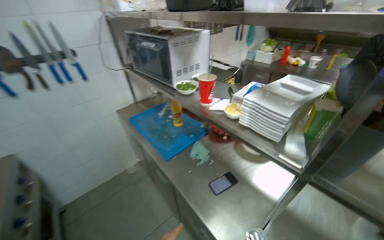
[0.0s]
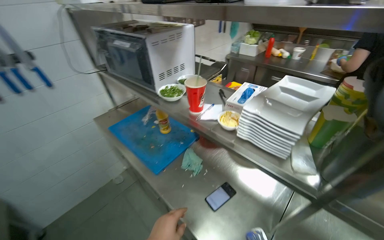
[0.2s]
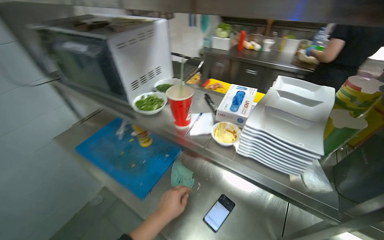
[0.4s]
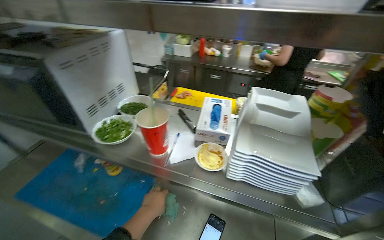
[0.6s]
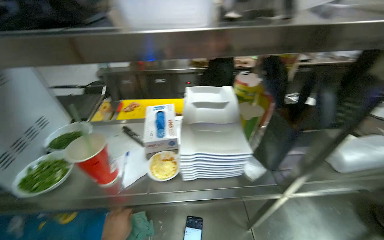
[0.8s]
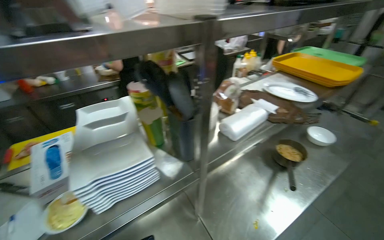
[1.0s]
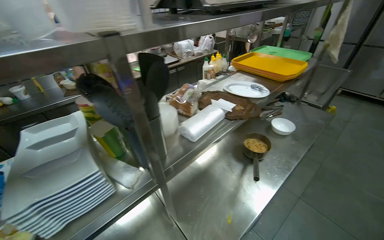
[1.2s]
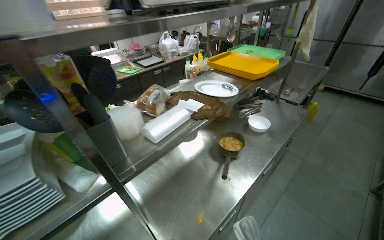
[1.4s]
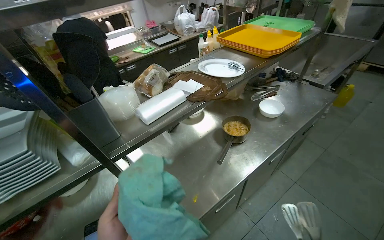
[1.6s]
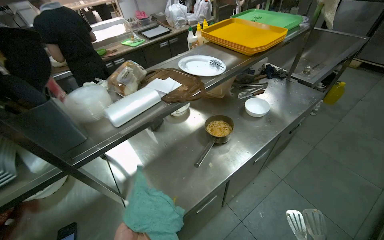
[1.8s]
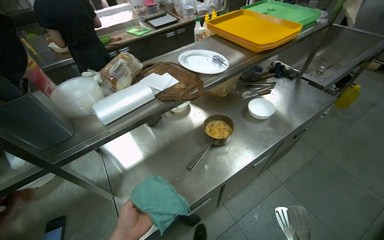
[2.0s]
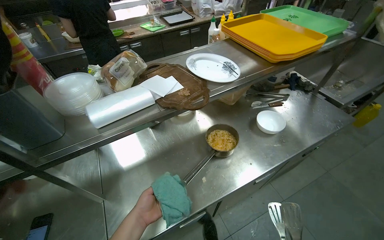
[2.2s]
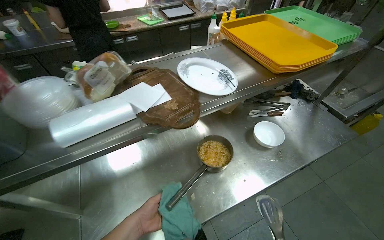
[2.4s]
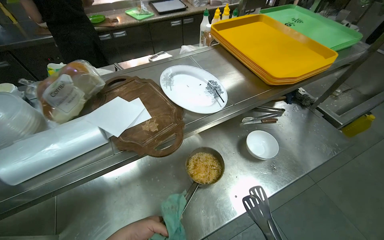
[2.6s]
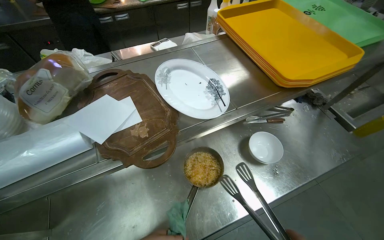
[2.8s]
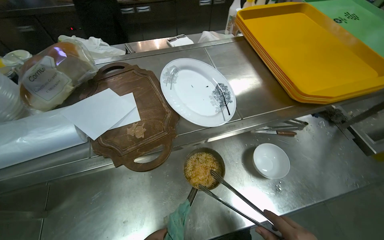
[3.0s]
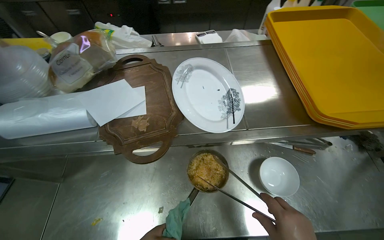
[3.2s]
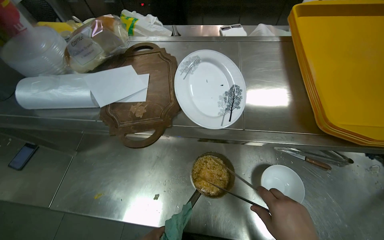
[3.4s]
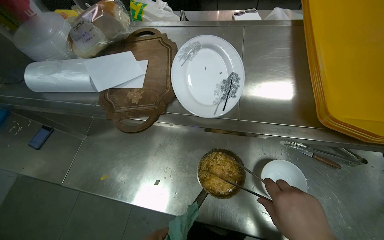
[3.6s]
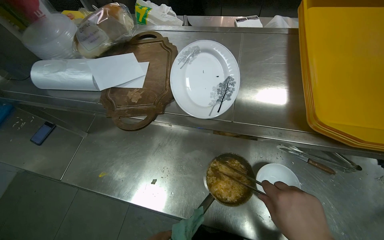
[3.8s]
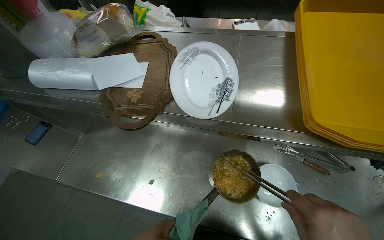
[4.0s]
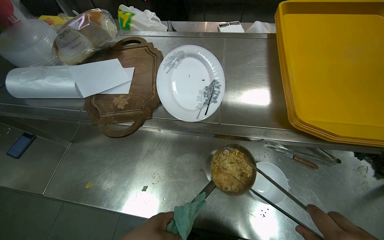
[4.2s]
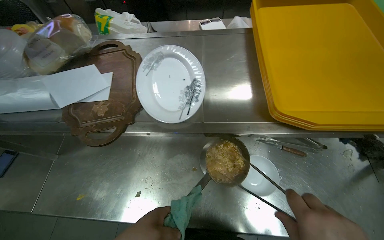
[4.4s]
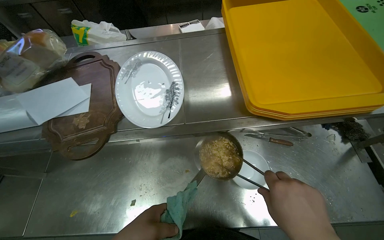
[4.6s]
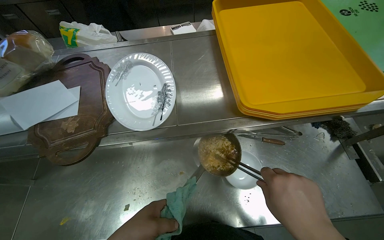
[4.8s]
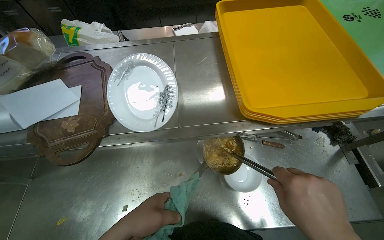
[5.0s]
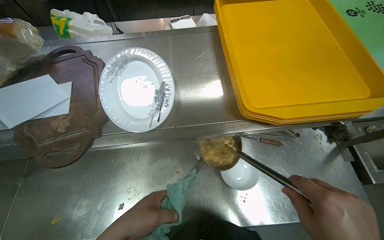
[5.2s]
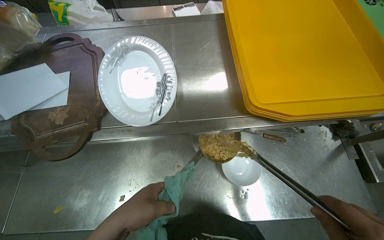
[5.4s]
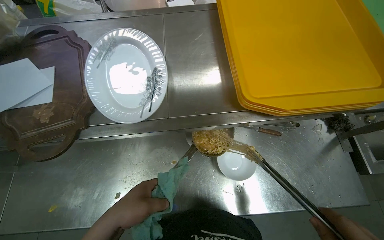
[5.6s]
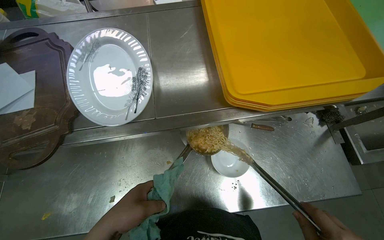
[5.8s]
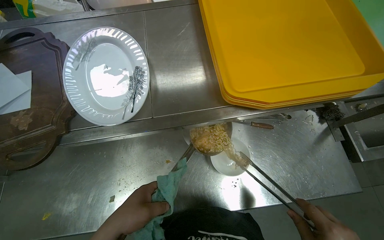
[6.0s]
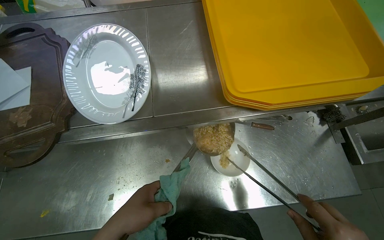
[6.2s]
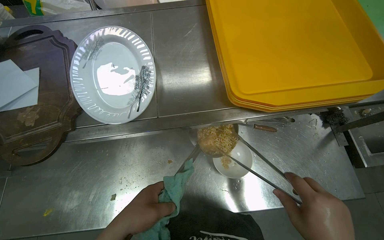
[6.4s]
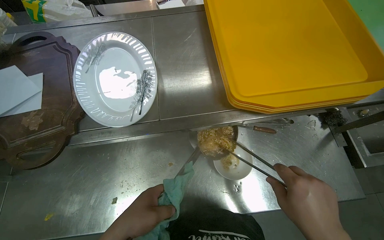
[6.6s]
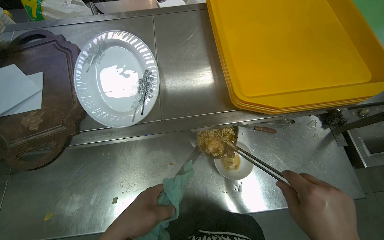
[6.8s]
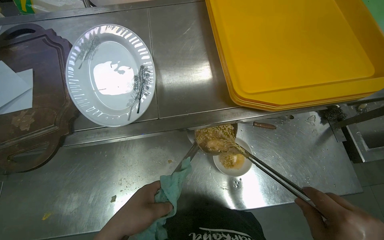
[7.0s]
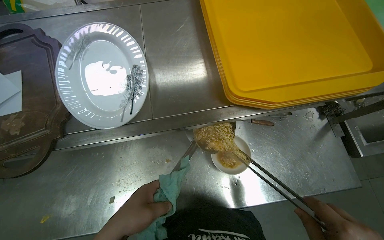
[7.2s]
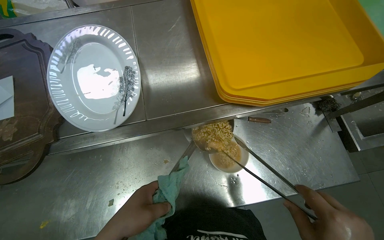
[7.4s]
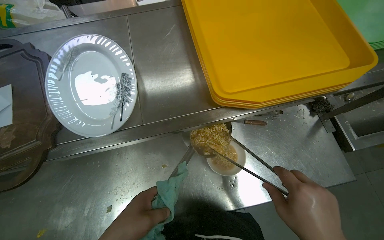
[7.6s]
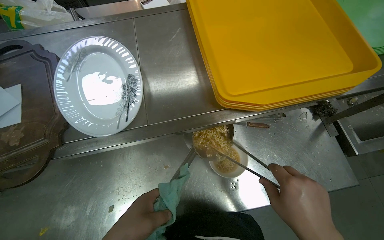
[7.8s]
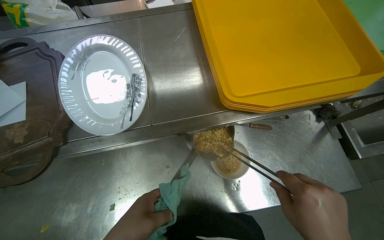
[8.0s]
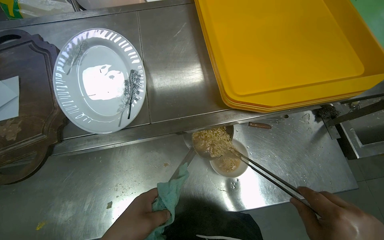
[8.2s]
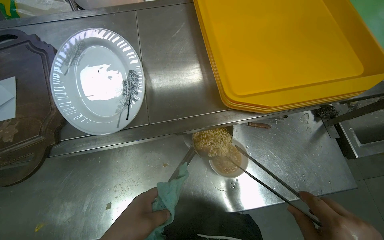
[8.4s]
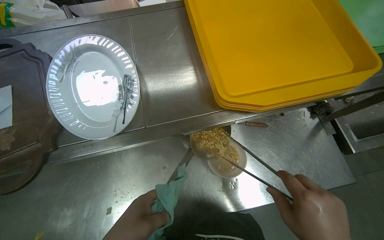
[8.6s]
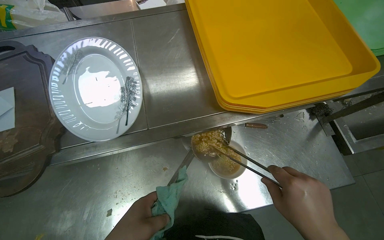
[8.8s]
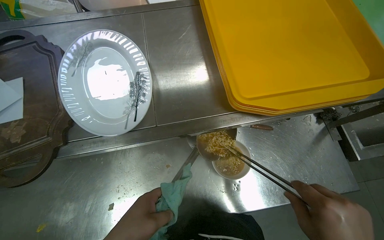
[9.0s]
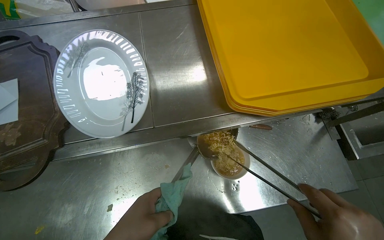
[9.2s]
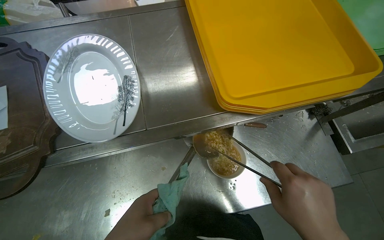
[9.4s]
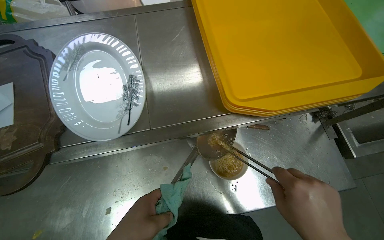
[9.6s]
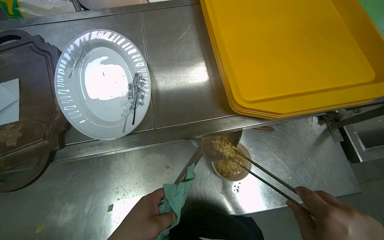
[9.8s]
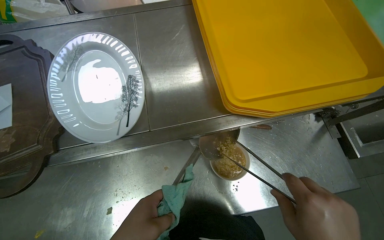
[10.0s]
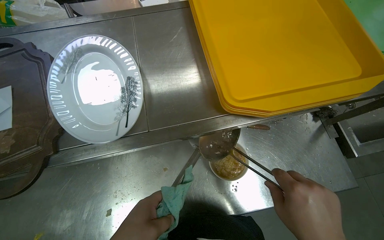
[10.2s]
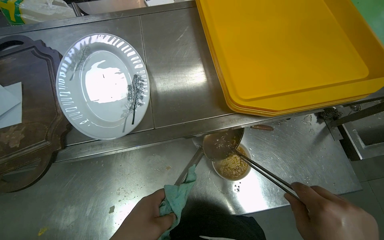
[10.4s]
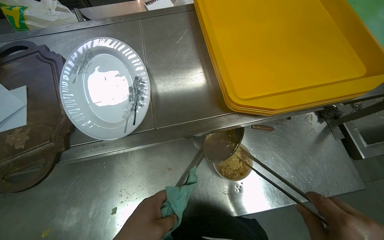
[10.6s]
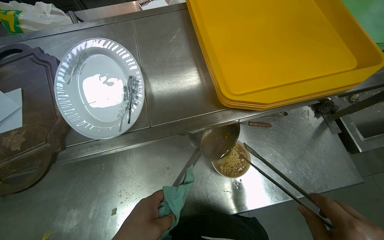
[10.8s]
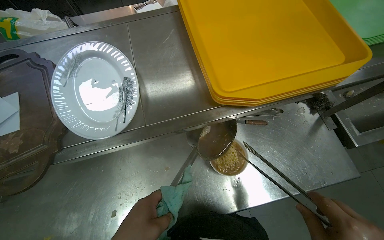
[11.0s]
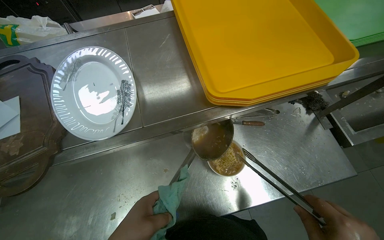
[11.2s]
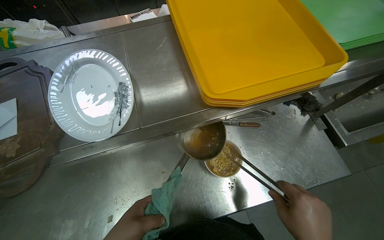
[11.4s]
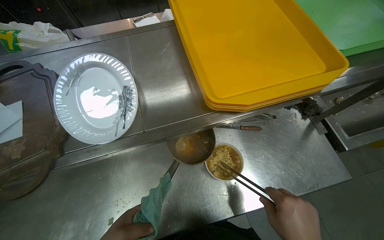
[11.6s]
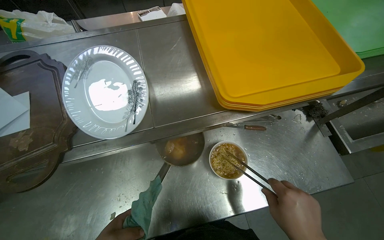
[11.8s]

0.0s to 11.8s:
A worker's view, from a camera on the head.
Job: preparing food.
The whole recording: Preparing and serving instant noodles. The worker adds ingredients, stirs, and serves the instant noodles into a bowl.
0.0s to 1.4s: The wearer looks some 95 degrees further to the right.
1.4s to 3.0s: The wearer moves some 60 cm. The wearer looks some 25 degrees further to the left. The camera pitches downward, by about 20 degrees.
3.0s to 4.4s: The wearer looks approximately 20 degrees further to the left.

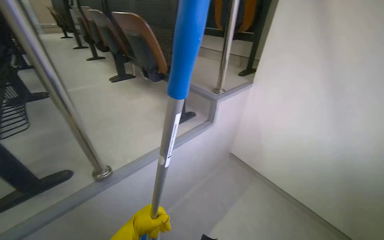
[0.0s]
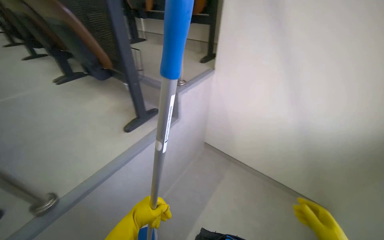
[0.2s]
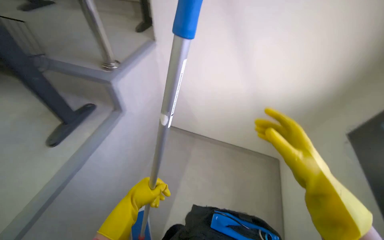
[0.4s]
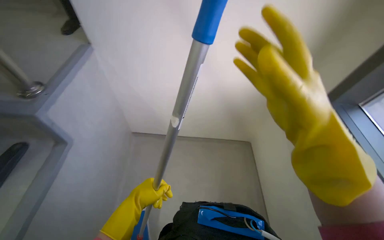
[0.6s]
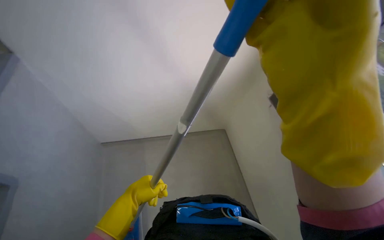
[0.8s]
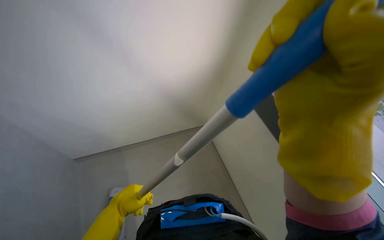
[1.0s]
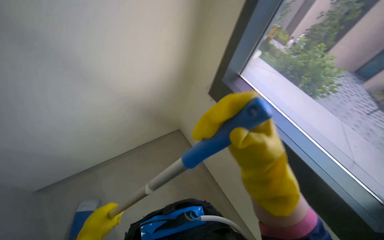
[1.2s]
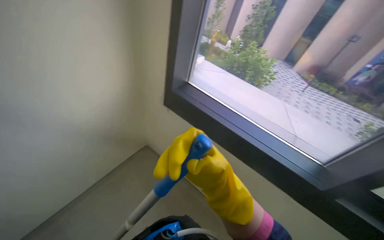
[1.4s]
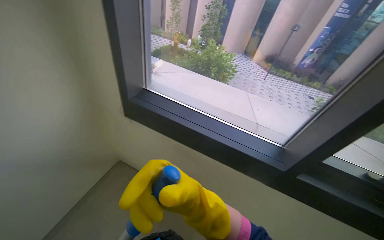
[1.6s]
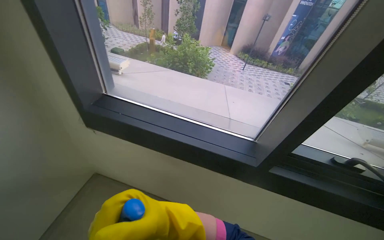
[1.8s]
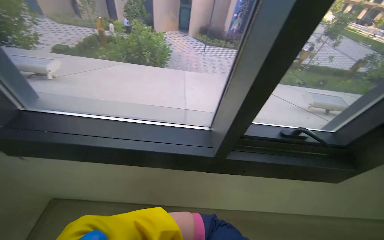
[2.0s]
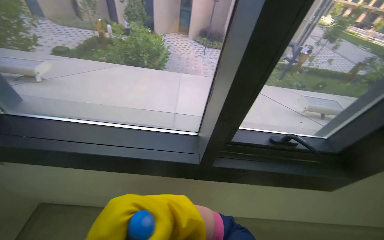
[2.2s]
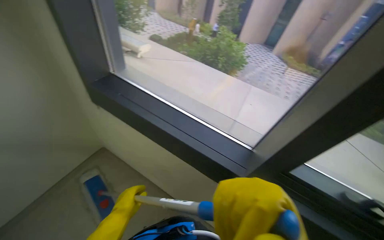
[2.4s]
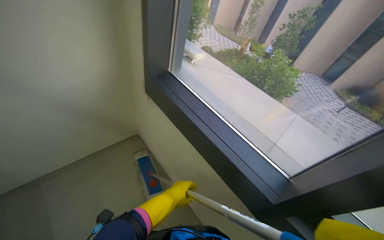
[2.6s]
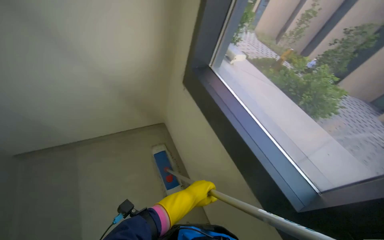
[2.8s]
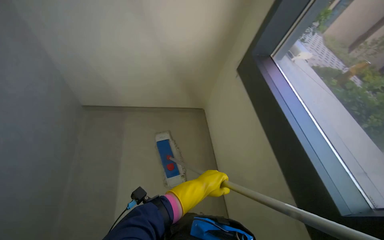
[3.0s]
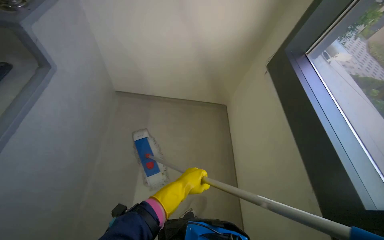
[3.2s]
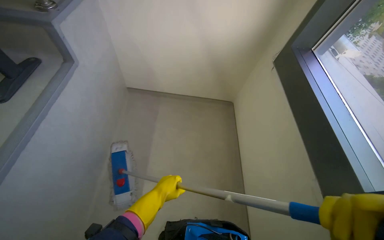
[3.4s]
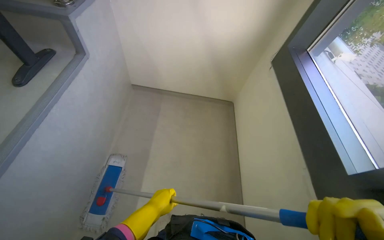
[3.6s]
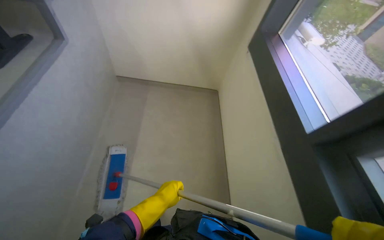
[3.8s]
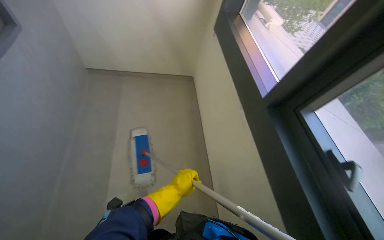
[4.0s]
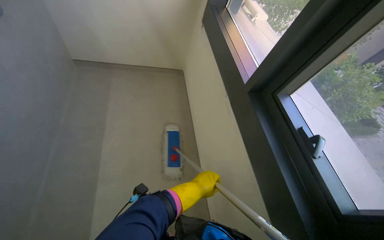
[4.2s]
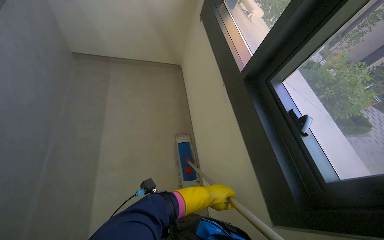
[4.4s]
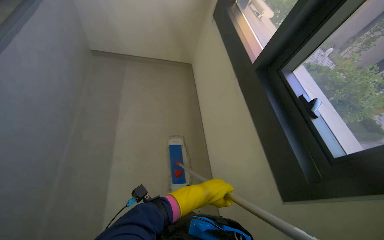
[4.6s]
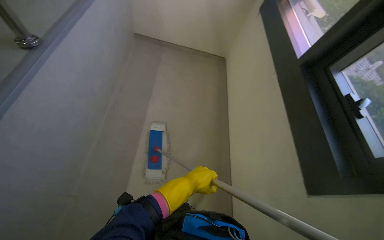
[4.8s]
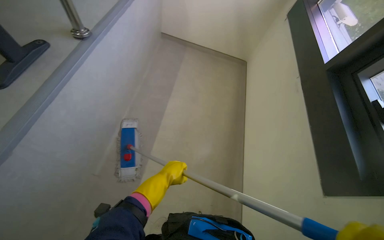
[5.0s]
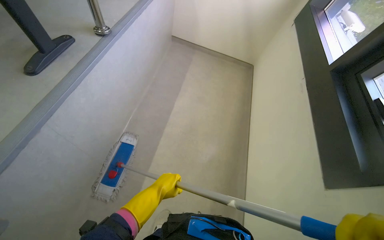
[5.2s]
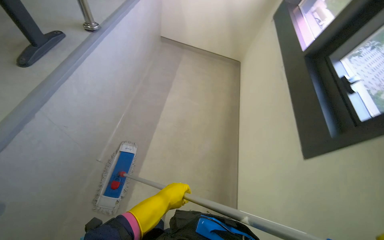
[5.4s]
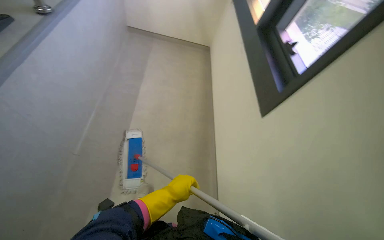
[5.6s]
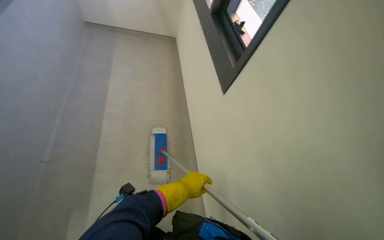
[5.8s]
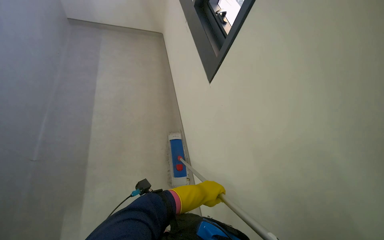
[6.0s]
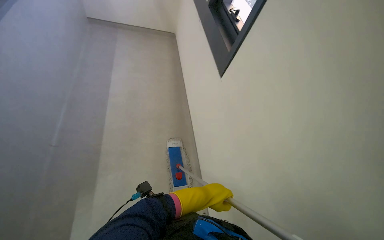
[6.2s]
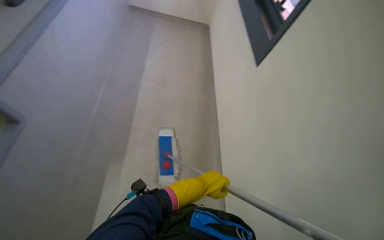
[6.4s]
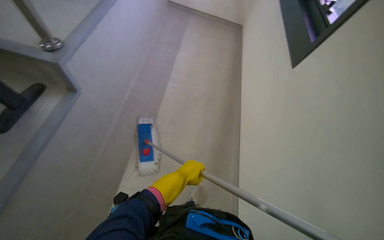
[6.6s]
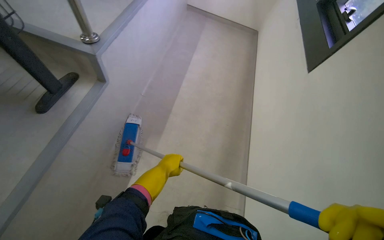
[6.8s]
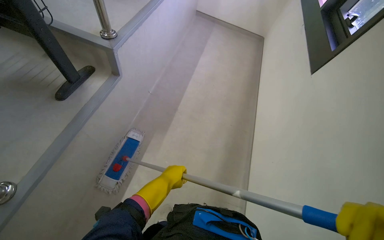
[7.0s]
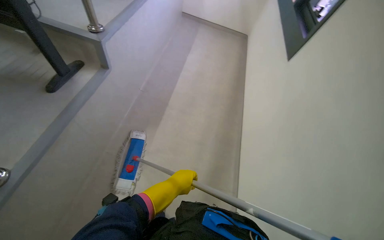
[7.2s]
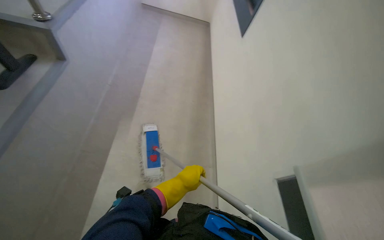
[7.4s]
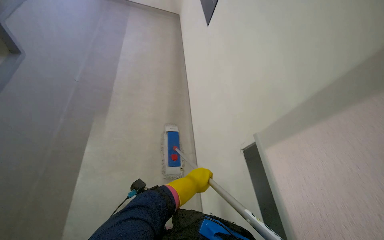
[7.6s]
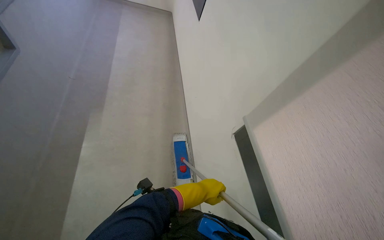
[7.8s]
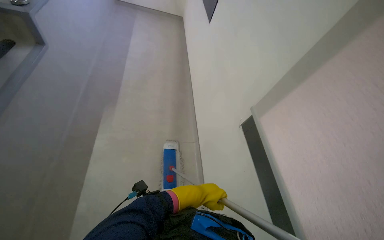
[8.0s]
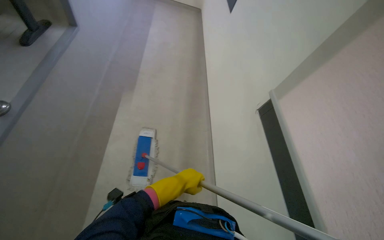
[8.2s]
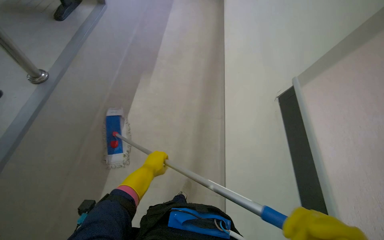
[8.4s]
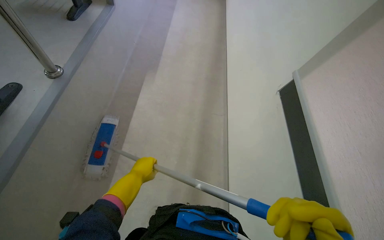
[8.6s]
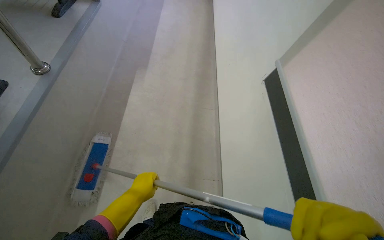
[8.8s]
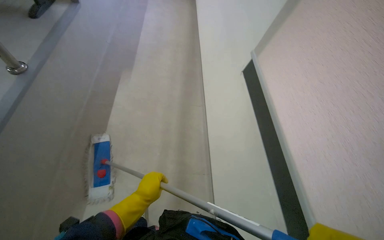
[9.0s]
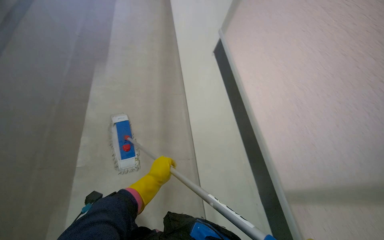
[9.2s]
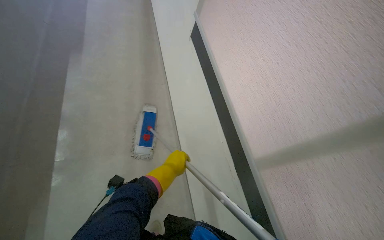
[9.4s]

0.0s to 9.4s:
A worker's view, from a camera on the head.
Job: mopping floor.
The whole recording: Cleaning lecture hall. The worker cleans the lecture hall by mopping the floor and walls, and wiping desks.
0.0s to 1.6s: The camera travels approximately 50 cm. The head turns to the right by roughly 110 degrees. The view tips downward by approximately 15 degrees.
1.6s to 3.2s: The head turns to the left by about 55 degrees.
3.2s to 4.8s: The camera is carried roughly 70 cm.
4.8s to 6.2s: The head travels approximately 50 cm.
7.8s to 9.4s: The left hand shifts some 15 cm nearer to the camera.
